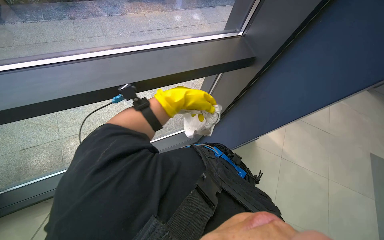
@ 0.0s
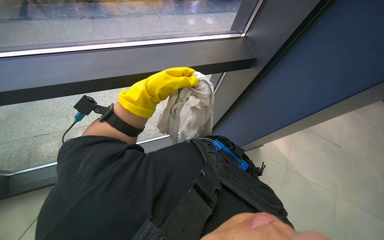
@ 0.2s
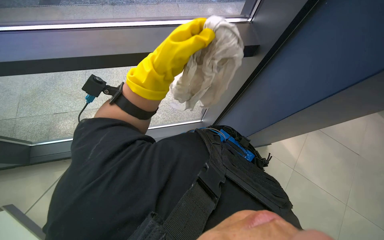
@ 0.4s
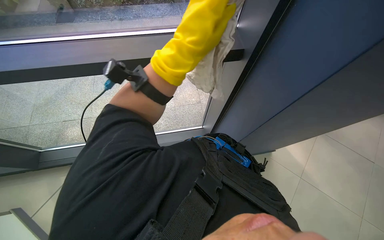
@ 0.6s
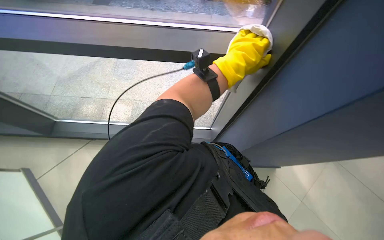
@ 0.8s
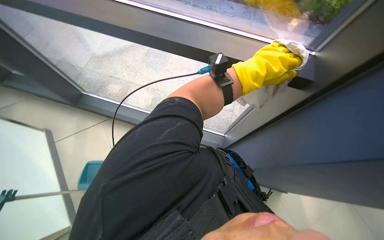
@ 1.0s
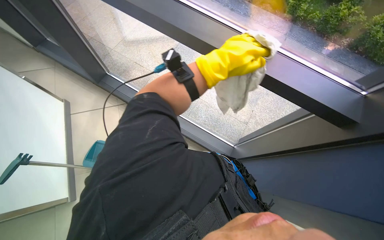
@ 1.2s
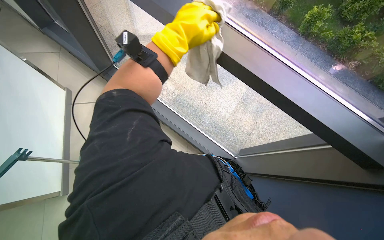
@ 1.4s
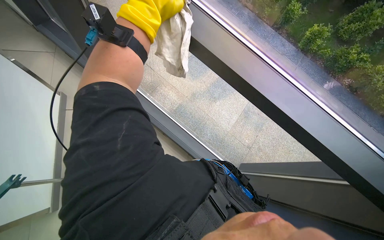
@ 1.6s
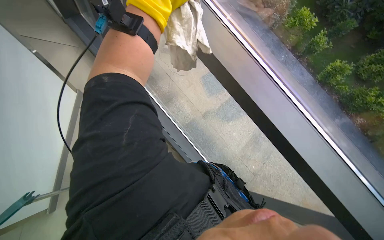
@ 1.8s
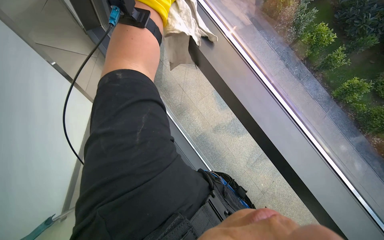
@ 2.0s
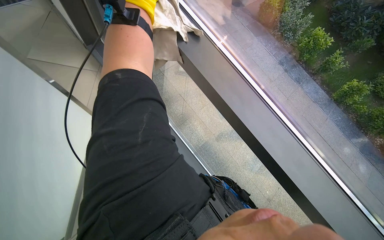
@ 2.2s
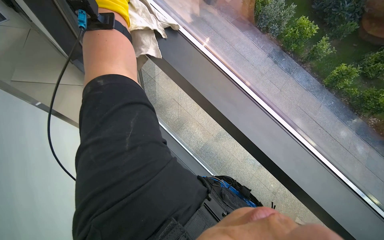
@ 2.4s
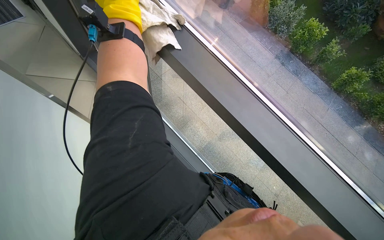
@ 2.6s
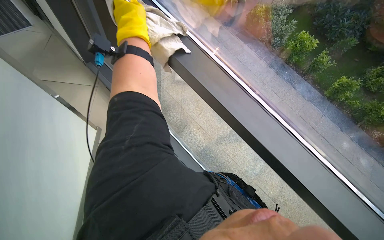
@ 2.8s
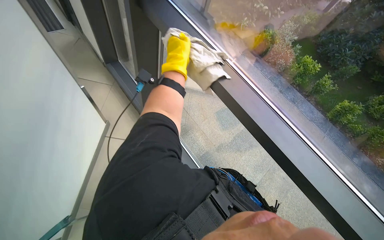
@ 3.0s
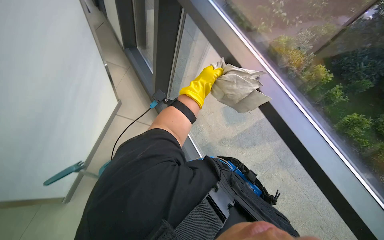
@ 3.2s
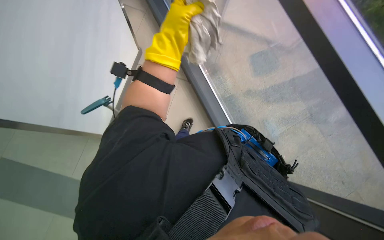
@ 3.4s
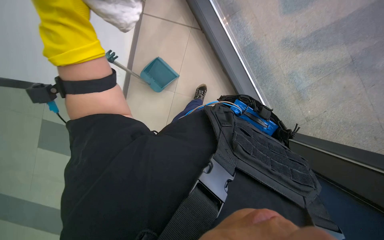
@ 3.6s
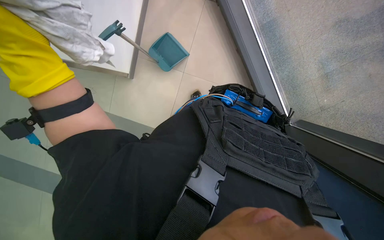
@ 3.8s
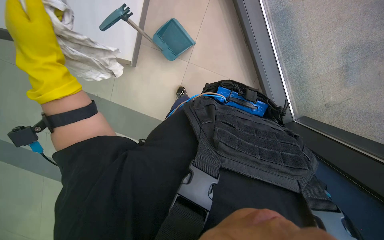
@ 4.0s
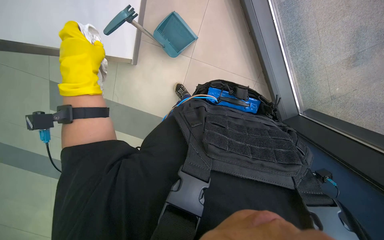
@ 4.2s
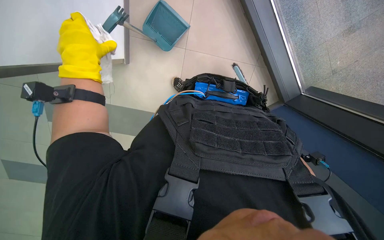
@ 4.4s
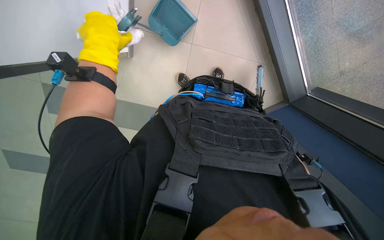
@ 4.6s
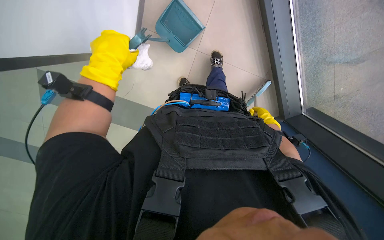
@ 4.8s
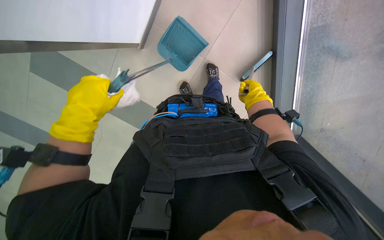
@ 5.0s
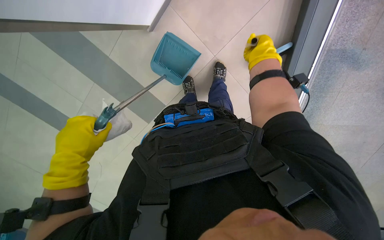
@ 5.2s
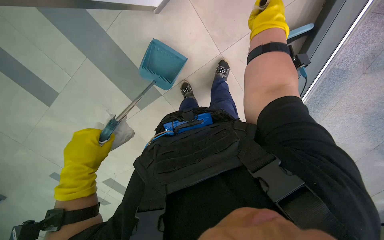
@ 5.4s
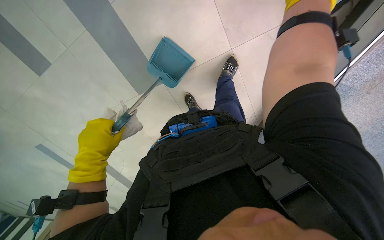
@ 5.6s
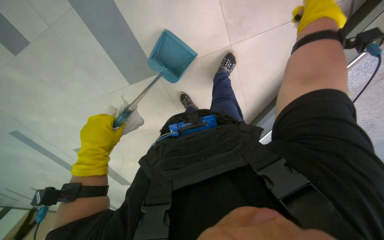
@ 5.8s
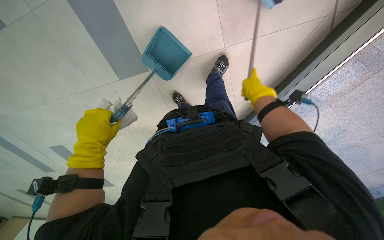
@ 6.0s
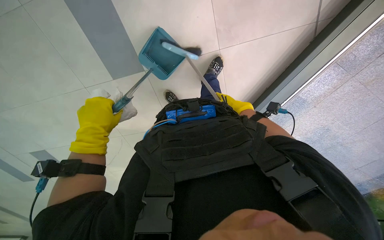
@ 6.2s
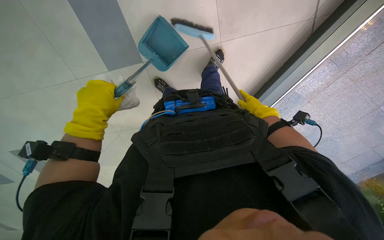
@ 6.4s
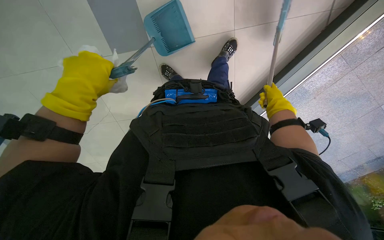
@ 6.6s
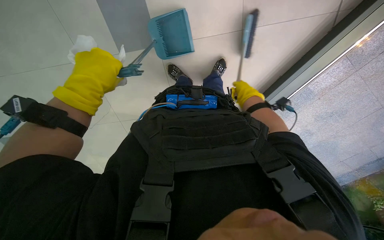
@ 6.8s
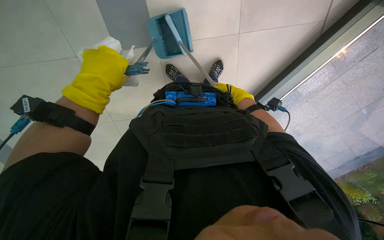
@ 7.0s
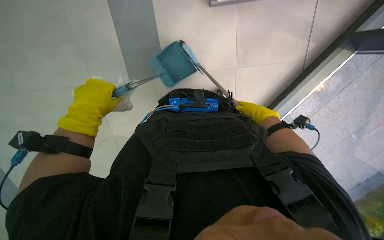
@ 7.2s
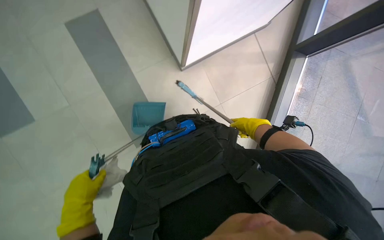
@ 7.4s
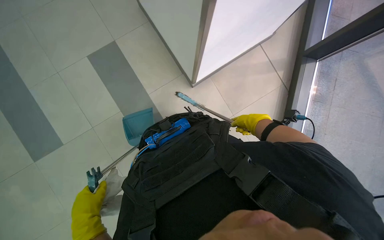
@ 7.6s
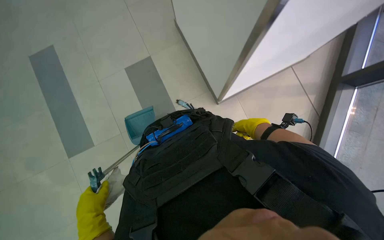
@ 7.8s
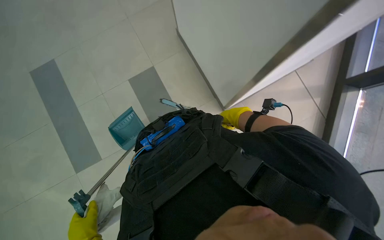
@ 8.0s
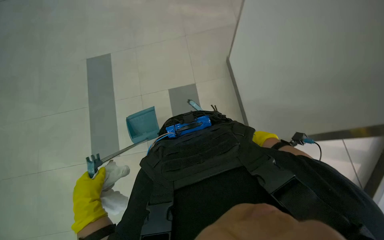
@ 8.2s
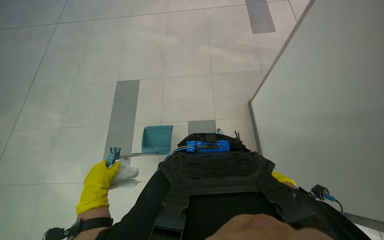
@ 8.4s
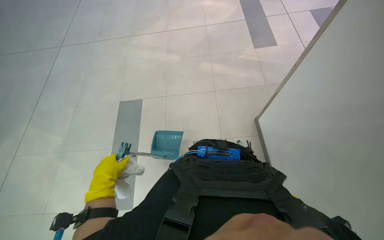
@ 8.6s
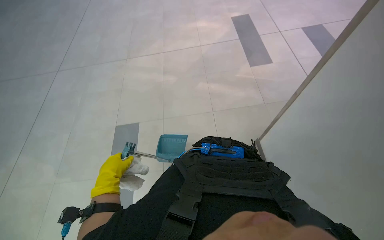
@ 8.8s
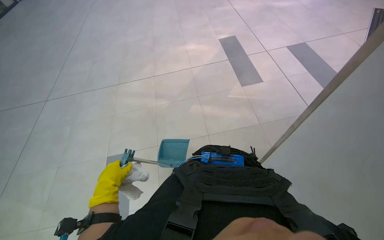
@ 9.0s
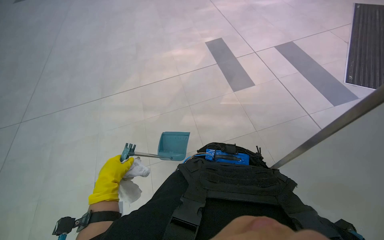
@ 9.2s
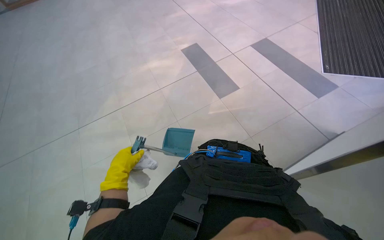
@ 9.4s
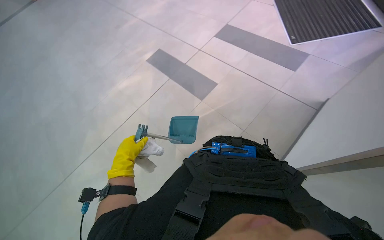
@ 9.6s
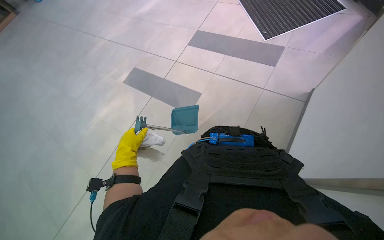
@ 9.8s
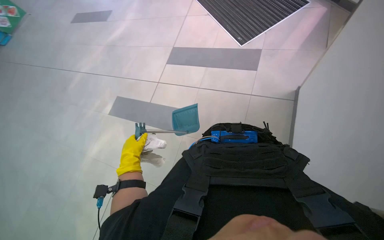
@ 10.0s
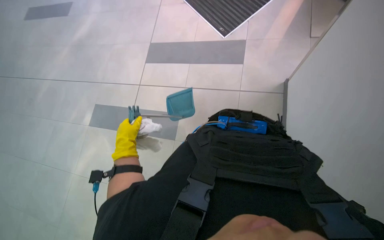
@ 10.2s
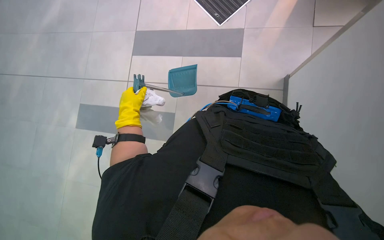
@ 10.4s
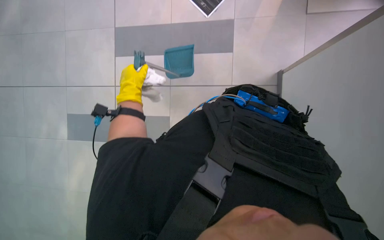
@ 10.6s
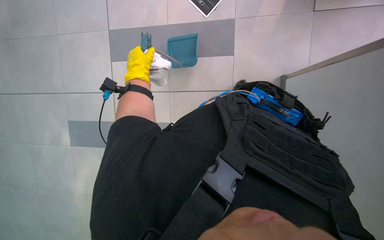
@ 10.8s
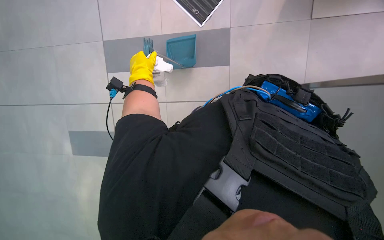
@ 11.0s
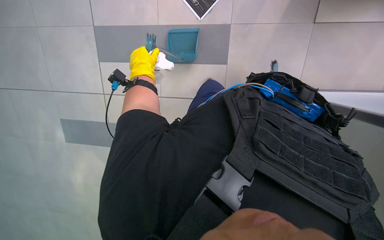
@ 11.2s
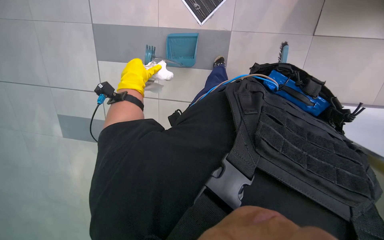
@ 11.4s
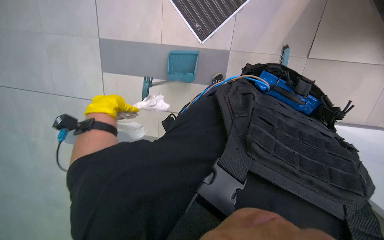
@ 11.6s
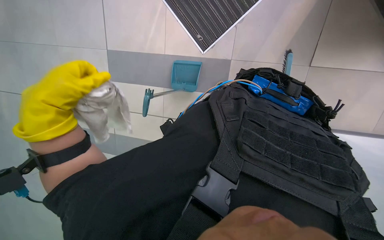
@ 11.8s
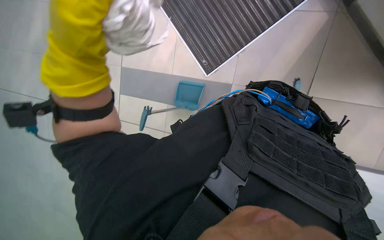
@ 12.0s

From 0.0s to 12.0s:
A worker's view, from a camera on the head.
Job: sweeping floor.
The whole recording: Sweeping floor with brush. The worker sweeps the floor with a brush and collects debris into a dustpan.
From 0.0s to 1.6s: The head turns to the left by some 60 degrees.
From 1.6s to 3.0s: The view tips upward by some 15 degrees. The left hand is displaced farther from the camera by approximately 15 cm.
From 3.0s to 4.4s: The camera sweeps to the left, by some 15 degrees. The view tips downward by some 40 degrees.
From 4.4s to 6.0s: The left hand shifts some 30 cm down the picture.
From 6.0s to 7.6s: The view tilts about 20 degrees upward. The left hand travels down the picture by roughly 35 cm, while the right hand swings nearer and farther, some 20 cm each way, with 3 reversals.
From 7.6s to 9.0s: The view tips upward by some 15 degrees.

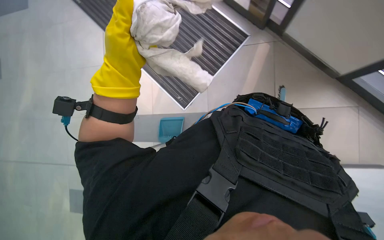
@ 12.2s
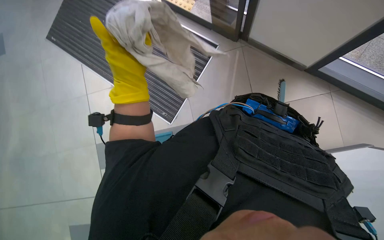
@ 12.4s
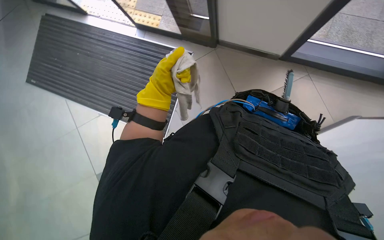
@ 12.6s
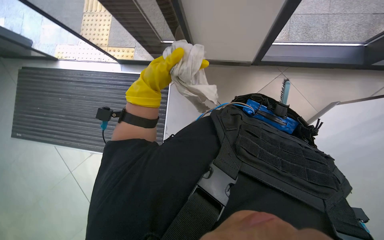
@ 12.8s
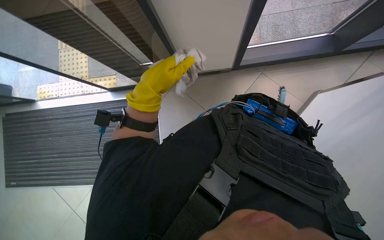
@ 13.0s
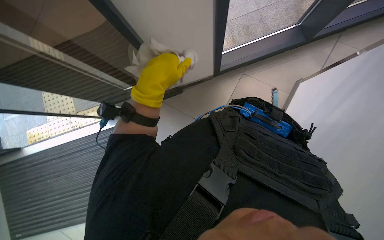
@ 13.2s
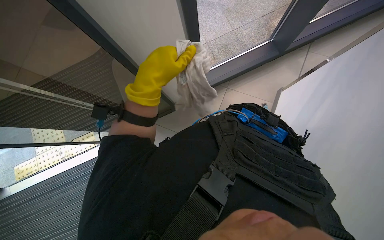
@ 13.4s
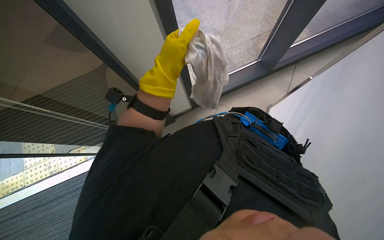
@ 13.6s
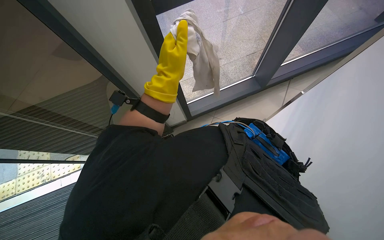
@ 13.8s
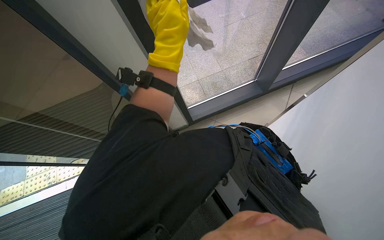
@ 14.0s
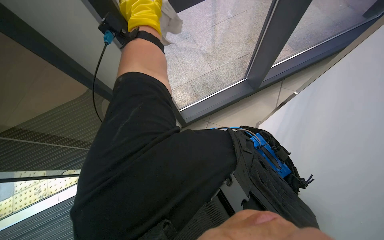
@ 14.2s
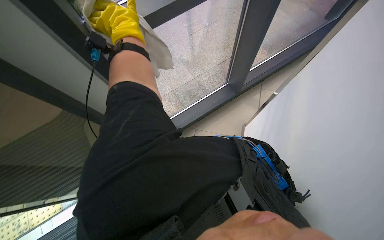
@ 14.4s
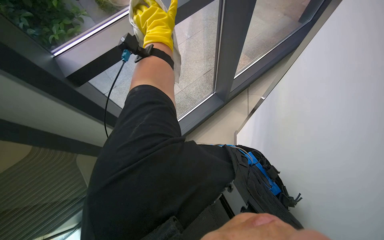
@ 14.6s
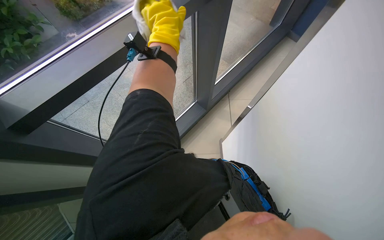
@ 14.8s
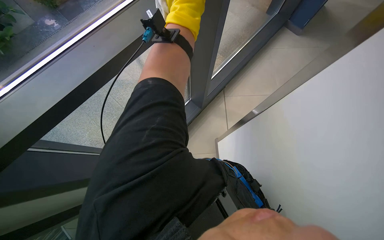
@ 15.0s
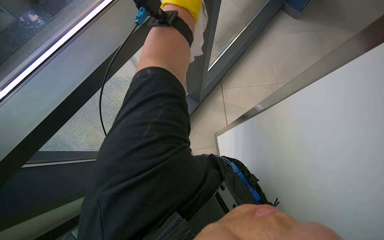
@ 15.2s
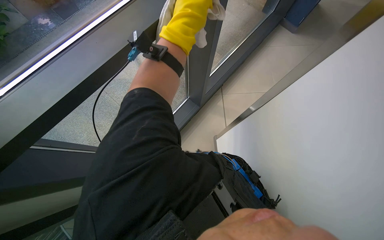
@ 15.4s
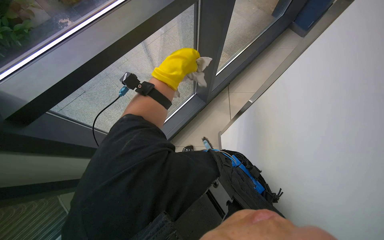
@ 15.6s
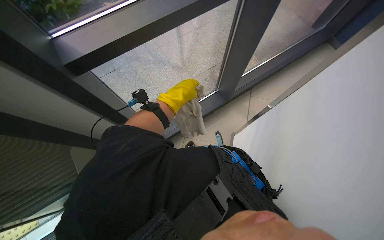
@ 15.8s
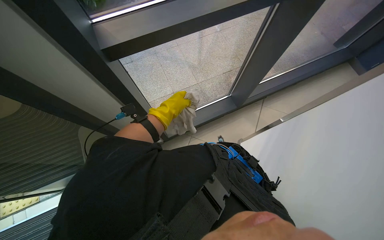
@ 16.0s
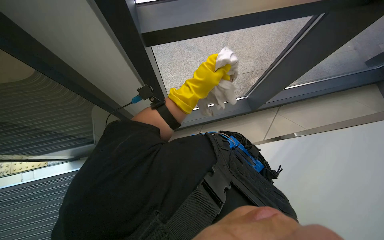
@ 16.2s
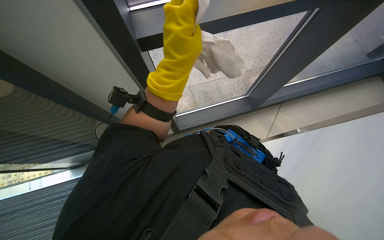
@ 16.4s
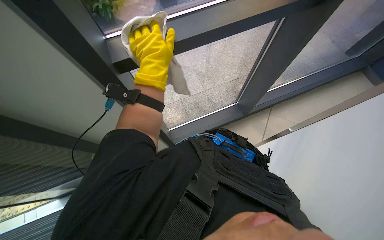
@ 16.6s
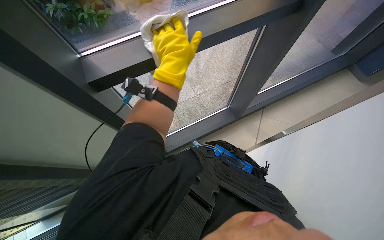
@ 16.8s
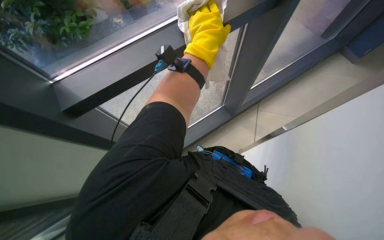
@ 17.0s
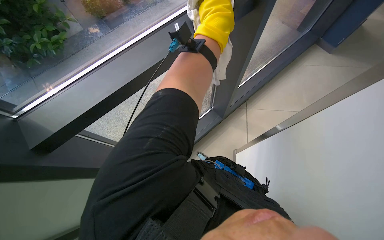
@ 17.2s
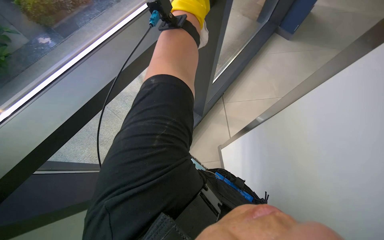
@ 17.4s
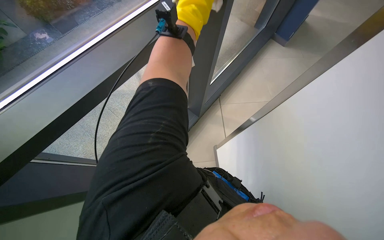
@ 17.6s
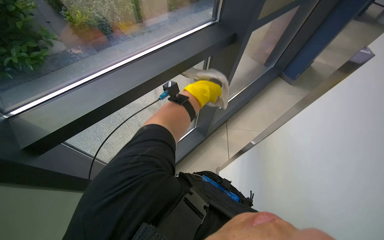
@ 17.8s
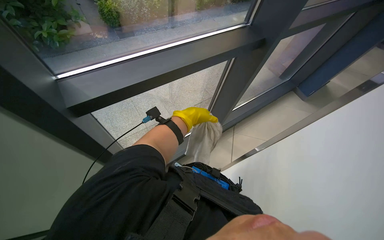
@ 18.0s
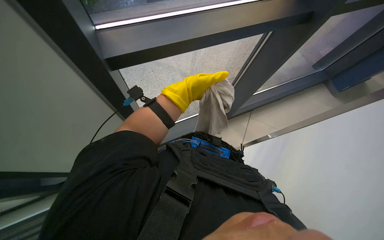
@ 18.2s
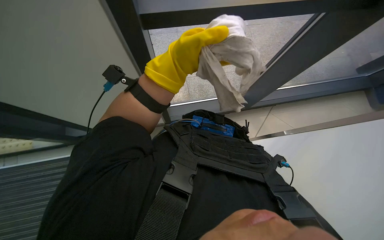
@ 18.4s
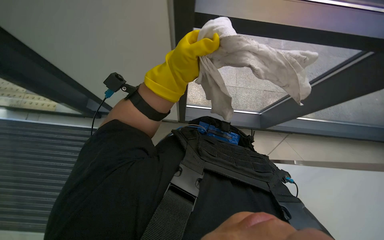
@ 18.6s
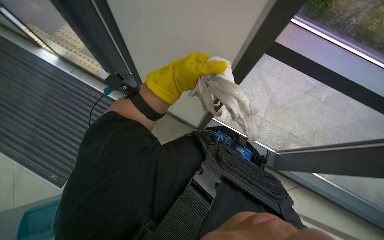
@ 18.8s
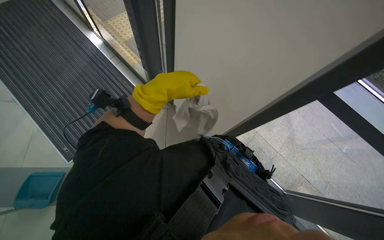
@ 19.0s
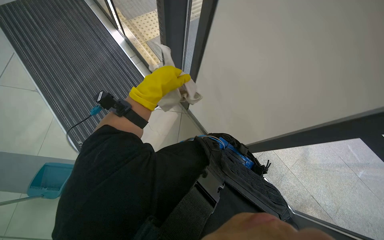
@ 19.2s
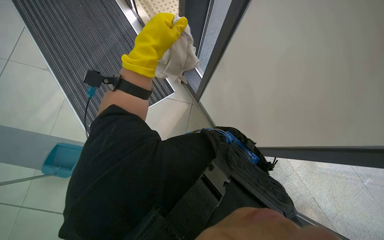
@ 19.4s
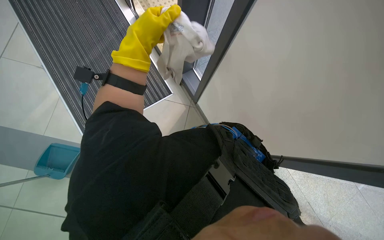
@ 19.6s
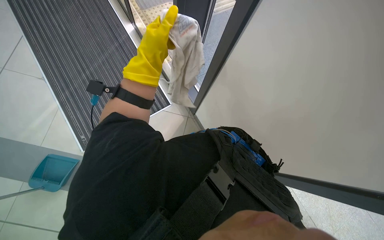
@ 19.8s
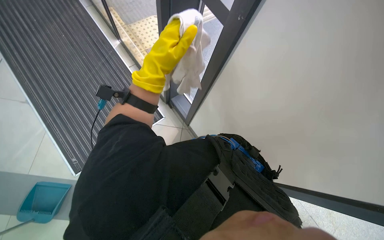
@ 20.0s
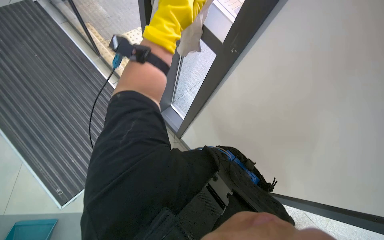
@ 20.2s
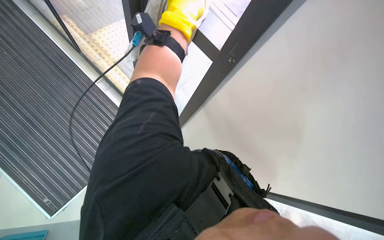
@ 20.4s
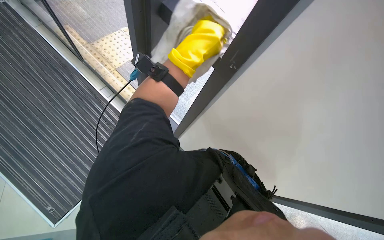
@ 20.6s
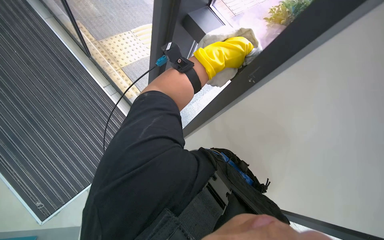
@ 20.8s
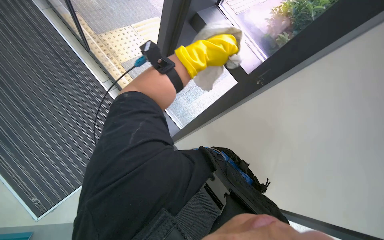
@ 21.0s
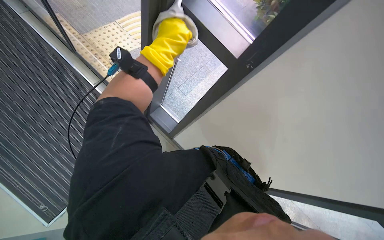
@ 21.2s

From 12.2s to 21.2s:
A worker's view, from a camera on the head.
Job: sweeping floor.
The whole recording: Sweeping floor with brush. The worker sweeps the floor with a brush and collects debris into a dustpan.
From 13.8s to 15.2s: The camera is aimed roughly 20 degrees further to the right. The left hand travels up the picture by about 20 cm.
From 15.2s to 16.6s: The head turns to the left by roughly 30 degrees. The left hand travels down the picture and to the left by some 40 cm.
From 18.2s to 19.8s: The left hand travels to the left by about 30 cm.
From 19.8s to 21.2s: The wearer's head swings approximately 20 degrees to the right. The left hand is displaced up the picture by about 20 cm, and goes to the right and returns, about 20 cm each way.
